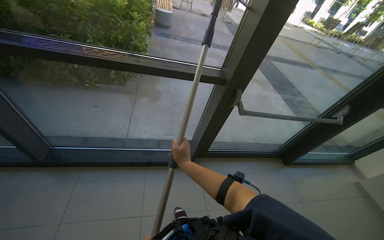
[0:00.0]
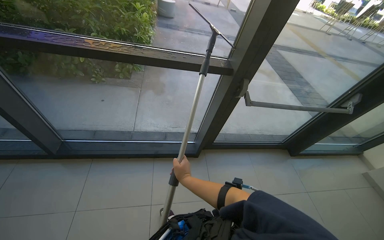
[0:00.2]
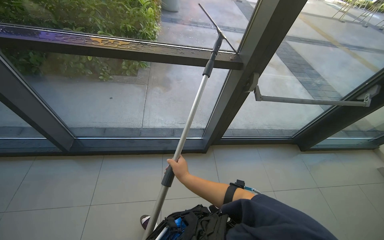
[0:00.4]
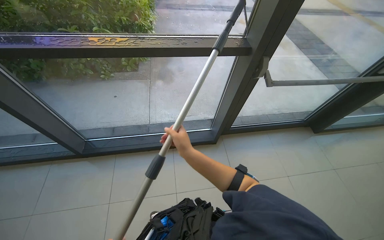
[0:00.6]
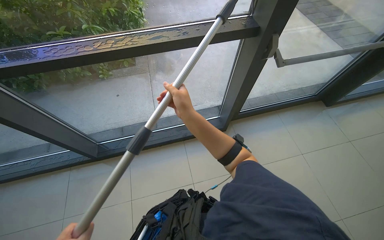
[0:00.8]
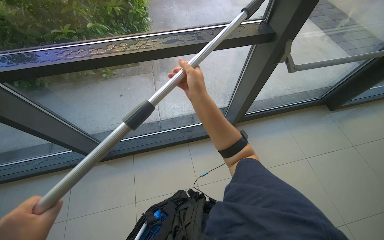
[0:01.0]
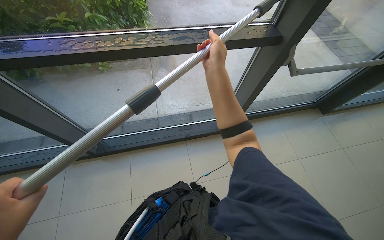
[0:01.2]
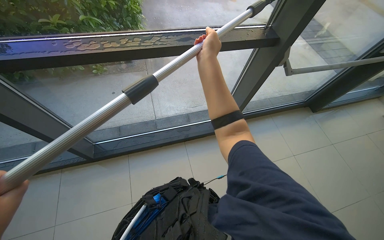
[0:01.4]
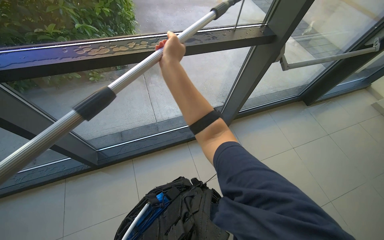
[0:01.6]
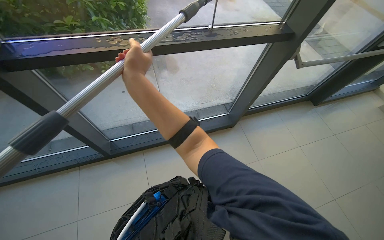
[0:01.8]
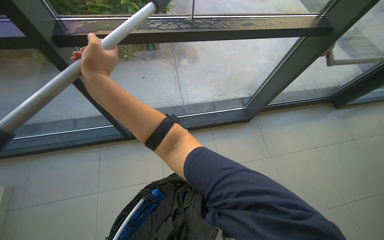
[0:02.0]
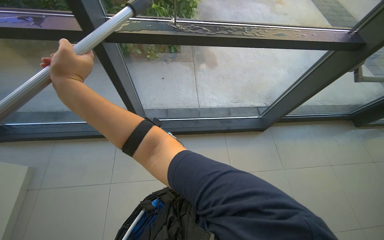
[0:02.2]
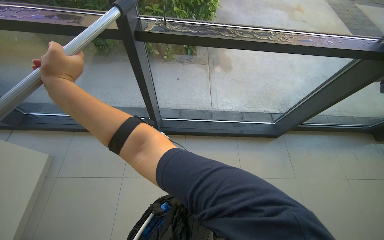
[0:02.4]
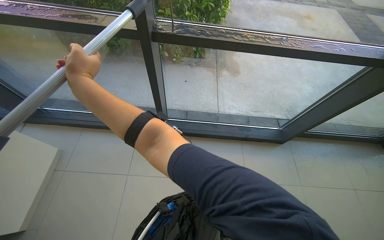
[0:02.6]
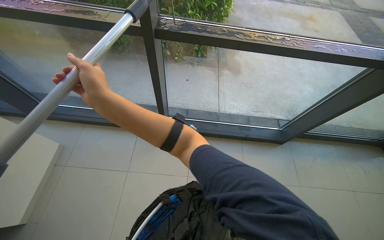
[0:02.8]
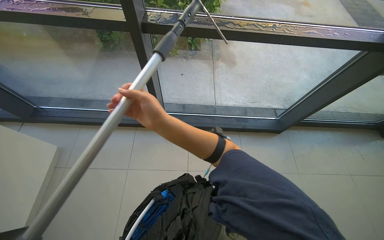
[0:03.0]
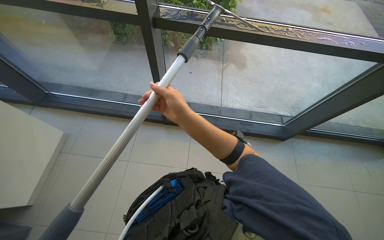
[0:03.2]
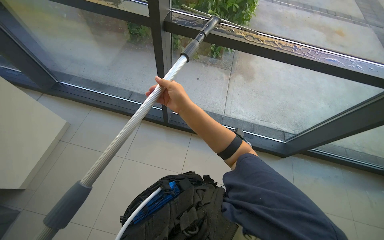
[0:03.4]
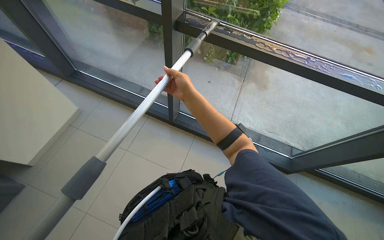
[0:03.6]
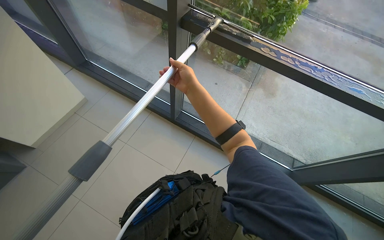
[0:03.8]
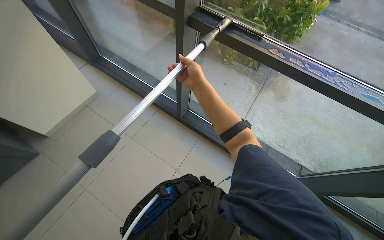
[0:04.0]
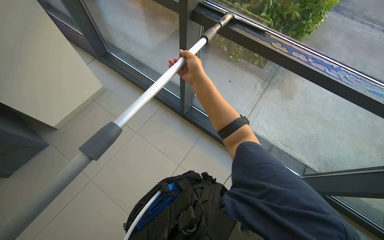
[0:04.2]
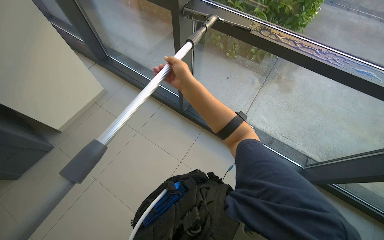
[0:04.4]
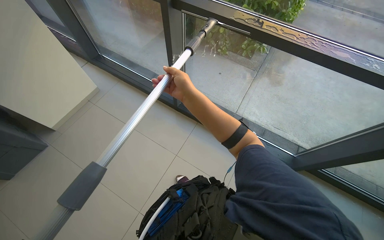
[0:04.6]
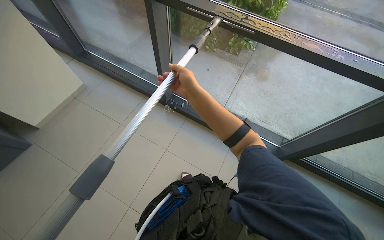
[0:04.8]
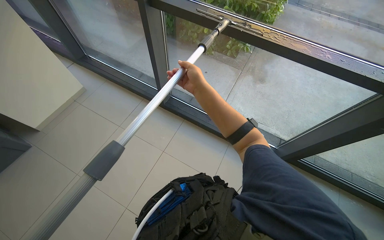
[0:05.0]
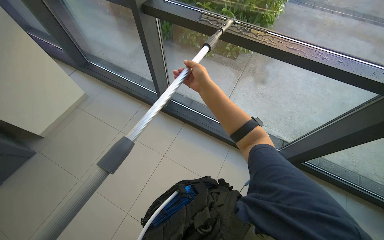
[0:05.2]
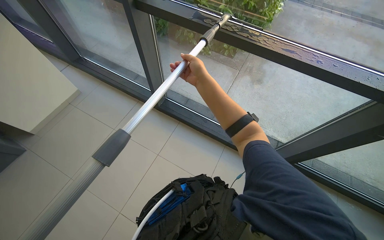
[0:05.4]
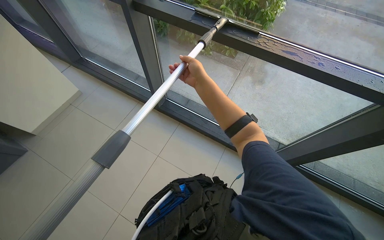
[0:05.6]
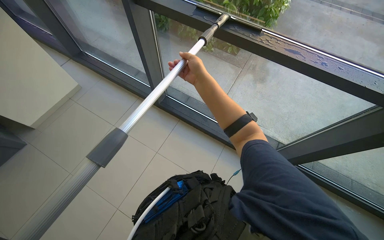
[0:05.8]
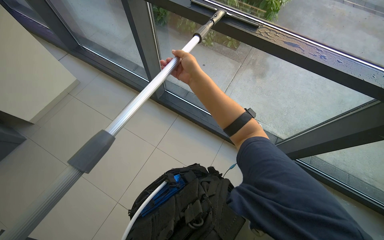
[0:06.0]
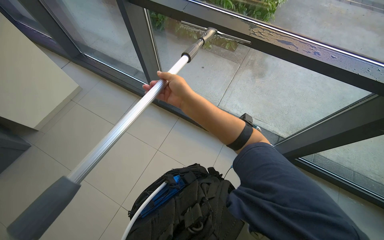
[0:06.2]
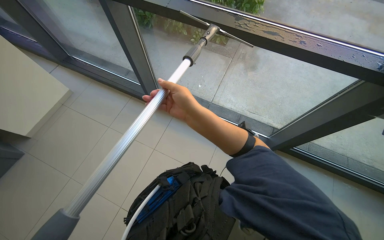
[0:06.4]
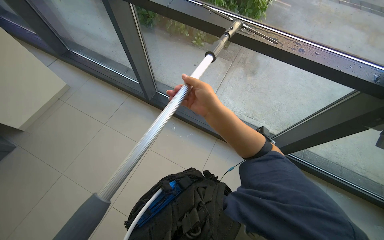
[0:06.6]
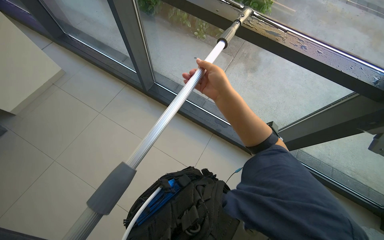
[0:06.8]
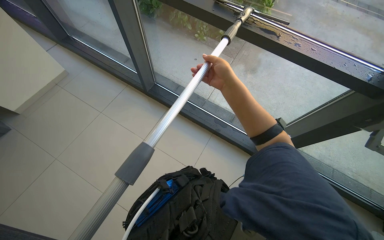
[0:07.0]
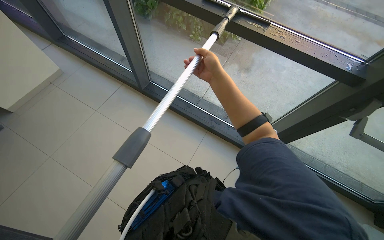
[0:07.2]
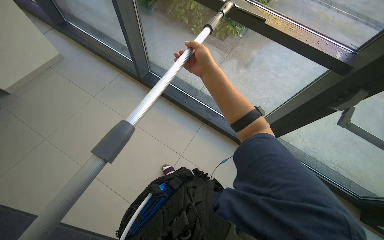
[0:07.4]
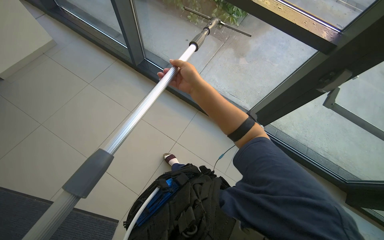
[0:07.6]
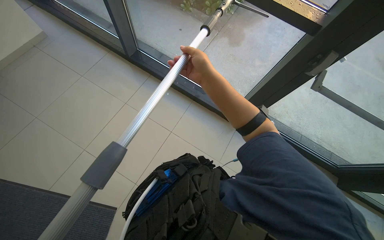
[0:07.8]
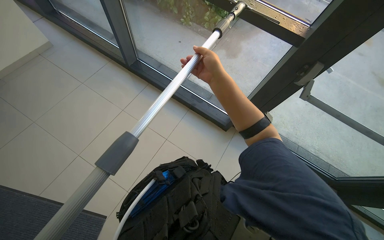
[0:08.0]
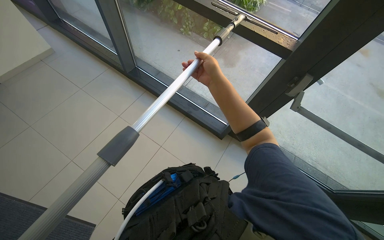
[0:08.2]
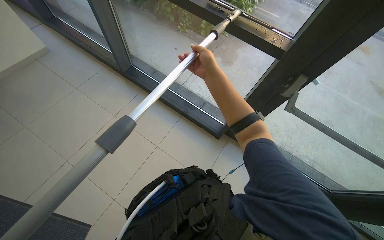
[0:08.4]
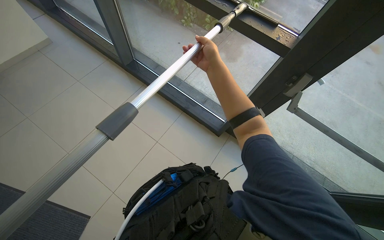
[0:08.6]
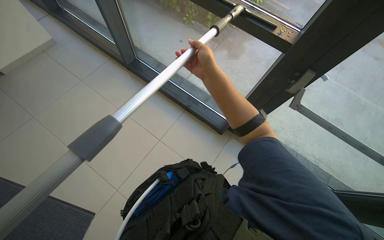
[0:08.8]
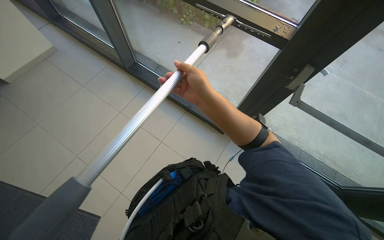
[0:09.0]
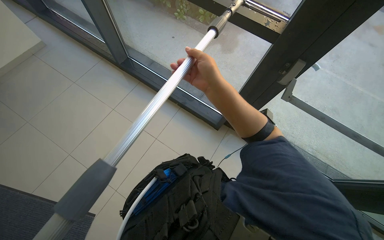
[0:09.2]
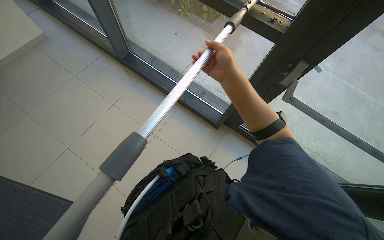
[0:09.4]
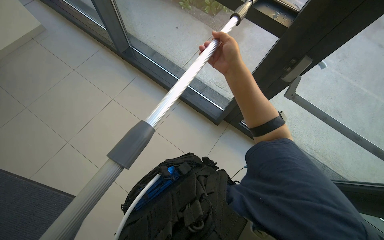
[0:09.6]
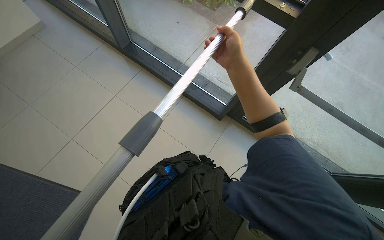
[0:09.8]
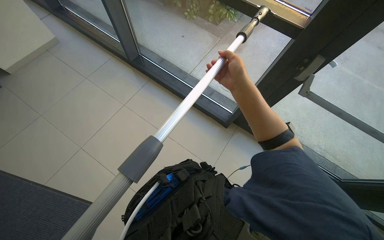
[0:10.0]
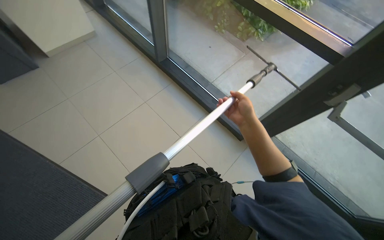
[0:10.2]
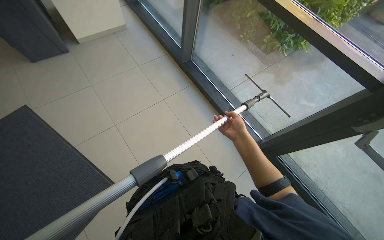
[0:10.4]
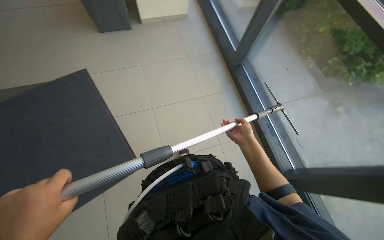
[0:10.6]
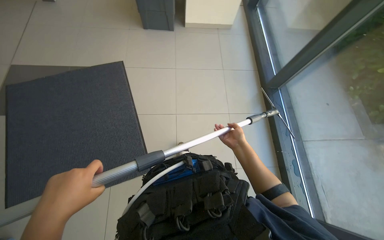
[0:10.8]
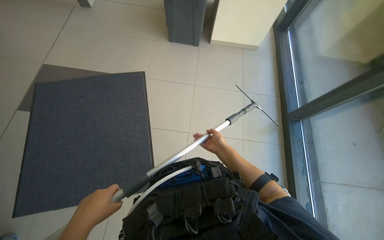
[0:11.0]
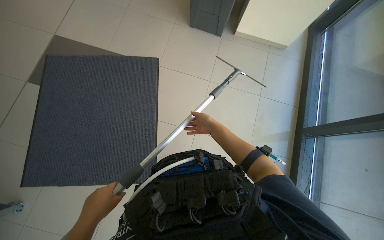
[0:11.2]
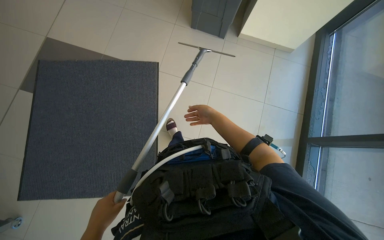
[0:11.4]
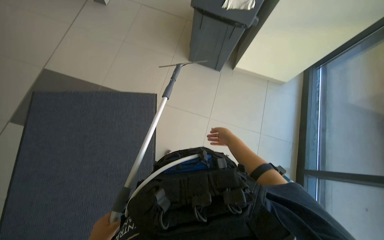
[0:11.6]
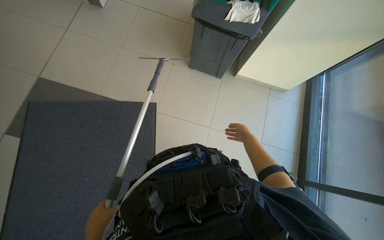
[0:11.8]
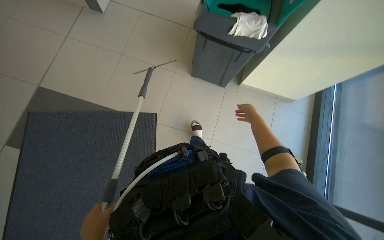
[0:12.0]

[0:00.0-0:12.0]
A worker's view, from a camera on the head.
Job: cleaning windows.
The whole recording: Cleaning glass panels and frames. The worker wipes the glass frames with a cloth and cleans the glass panels using a squeegee.
0:00.0 to 0:01.6: The wearer looks approximately 15 degrees further downward. The right hand is displaced up the picture by some 25 cm.
0:01.6 to 0:03.0: The wearer looks approximately 20 degrees further to the left. The right hand is displaced down the picture by some 25 cm, and moves some 60 cm to the left and comes back.
0:03.0 to 0:04.4: The head rotates about 30 degrees to the left. The right hand shifts some 20 cm to the right.
0:06.0 to 0:07.6: The right hand travels down the picture and back again, some 15 cm each way.
0:09.0 to 0:10.4: The right hand is displaced farther from the camera and down the picture by about 15 cm.
0:10.4 to 0:12.0: The wearer moves approximately 50 cm. The head turns to the left by roughly 40 degrees.

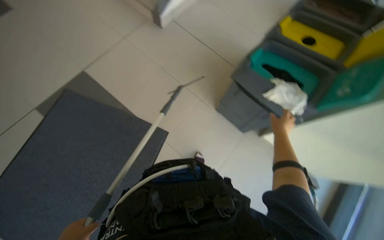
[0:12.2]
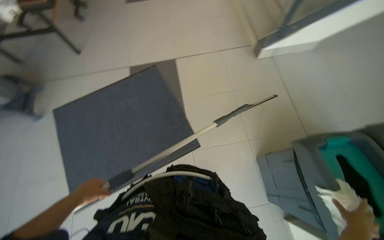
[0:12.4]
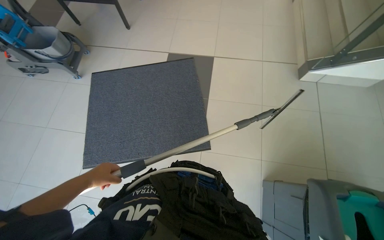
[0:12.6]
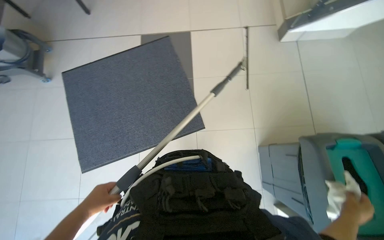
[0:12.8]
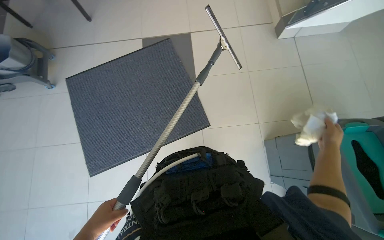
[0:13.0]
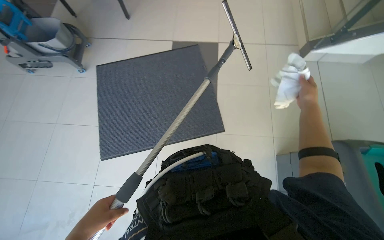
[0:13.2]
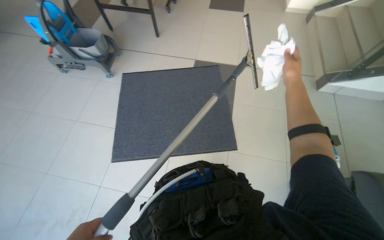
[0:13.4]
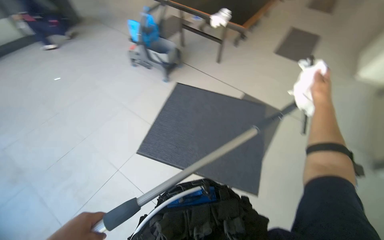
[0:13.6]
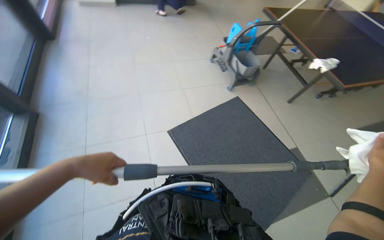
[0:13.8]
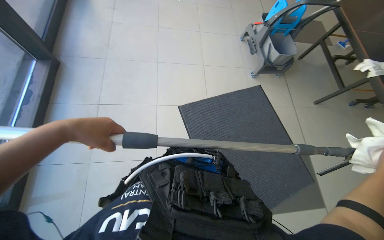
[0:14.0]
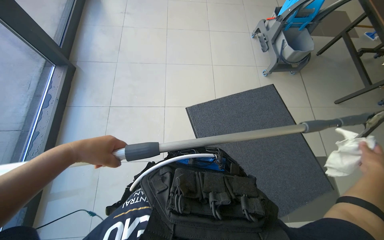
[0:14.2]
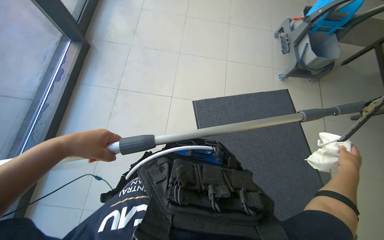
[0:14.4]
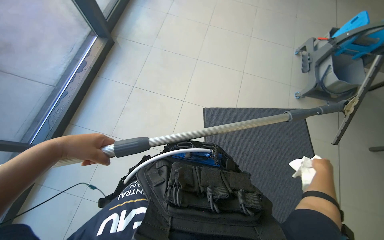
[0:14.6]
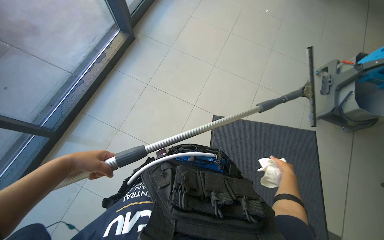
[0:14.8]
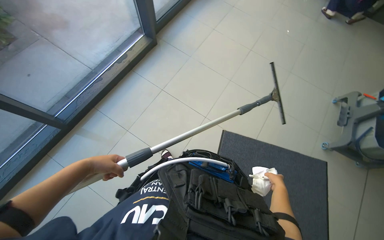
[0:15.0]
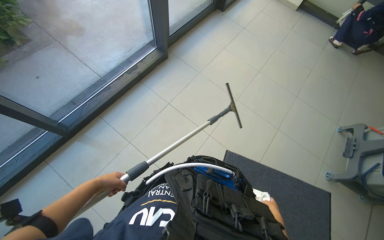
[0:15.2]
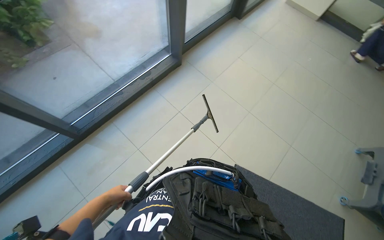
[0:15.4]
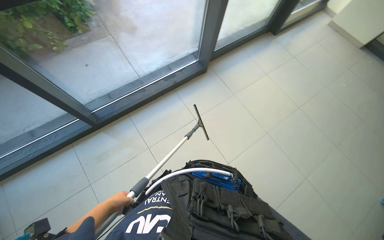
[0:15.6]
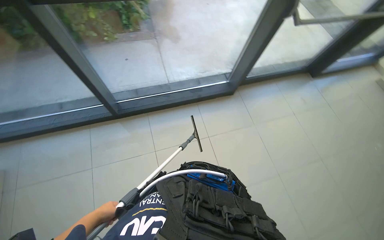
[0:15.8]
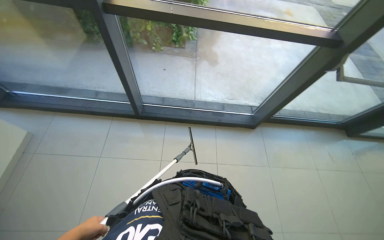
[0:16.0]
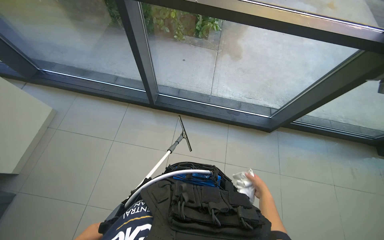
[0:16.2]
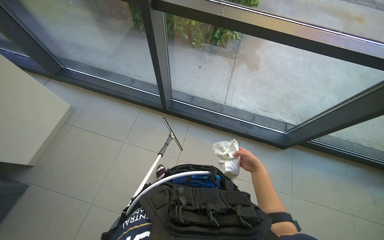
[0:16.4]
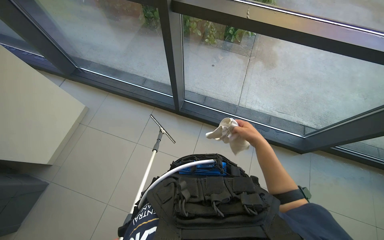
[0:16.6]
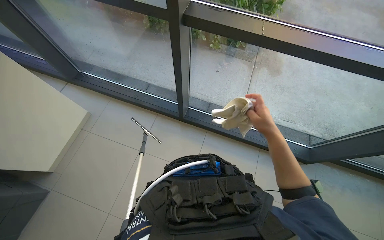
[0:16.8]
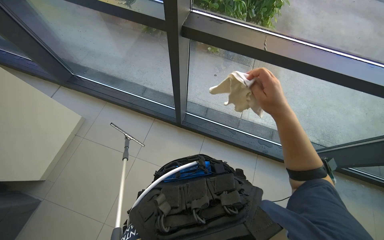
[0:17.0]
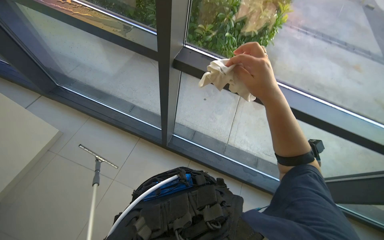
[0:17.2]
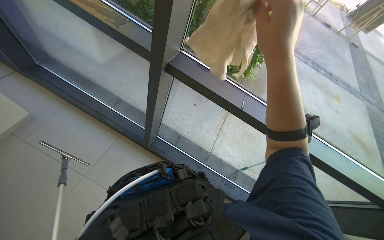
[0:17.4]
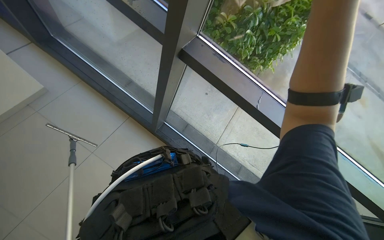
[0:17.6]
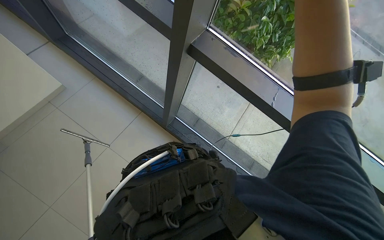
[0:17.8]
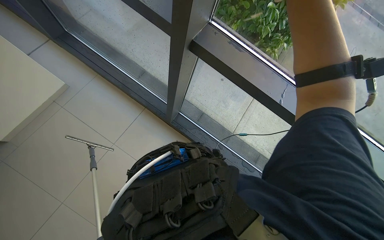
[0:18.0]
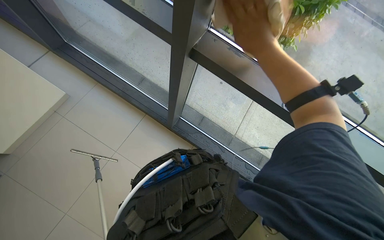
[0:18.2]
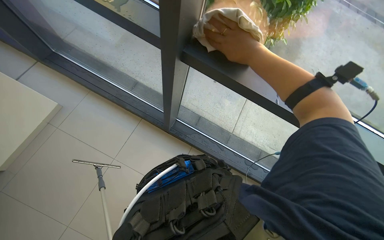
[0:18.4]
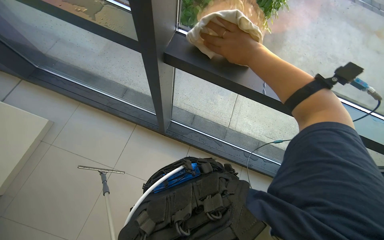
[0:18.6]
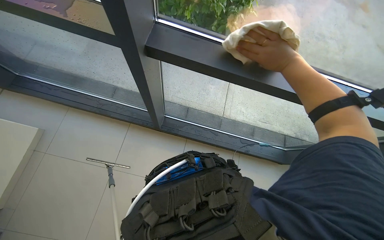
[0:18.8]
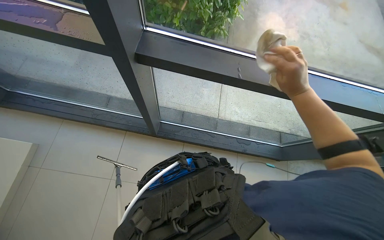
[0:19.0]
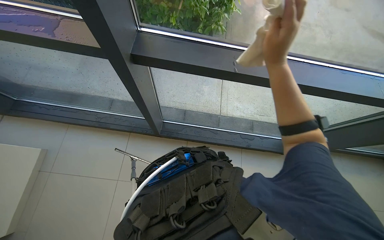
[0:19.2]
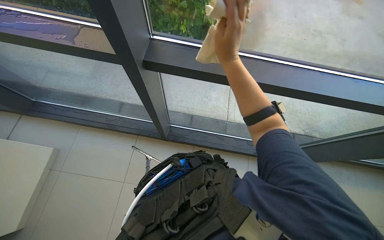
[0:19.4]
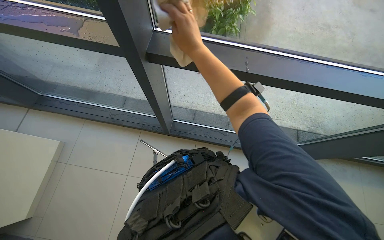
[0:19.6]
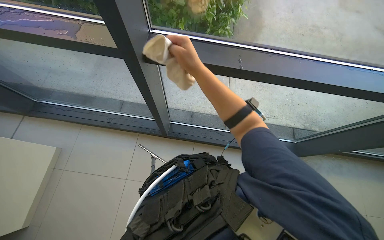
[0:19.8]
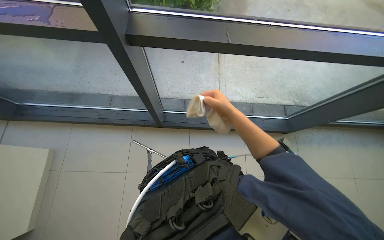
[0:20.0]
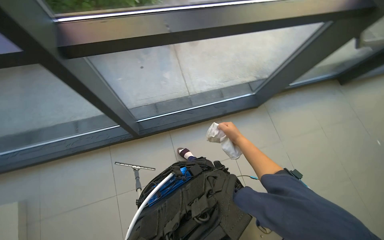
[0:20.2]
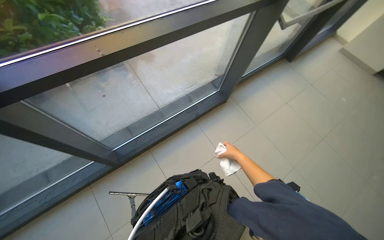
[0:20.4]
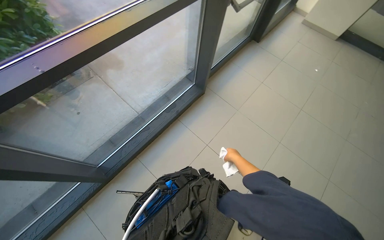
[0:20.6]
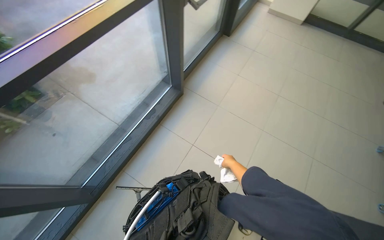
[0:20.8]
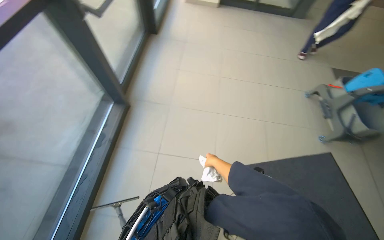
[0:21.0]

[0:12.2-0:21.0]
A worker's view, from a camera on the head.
Job: cleaning windows.
The whole recording: Cleaning glass panels and frames. The worker wipes the glass frames with a cloth and cleans the glass panels using a squeegee.
0:12.2 to 0:13.6: The wearer looks about 60 degrees further to the left. The wearer looks some 15 degrees further upward.
0:13.6 to 0:15.2: The head rotates approximately 95 degrees to the left.
0:15.2 to 0:16.6: The camera is carried some 40 cm. The wearer looks about 70 degrees further to the left.
0:18.0 to 0:19.6: The right hand shifts about 15 cm farther from the camera and to the left.
0:19.6 to 0:21.0: The camera is carried about 50 cm. The head turns to the right by about 95 degrees.
